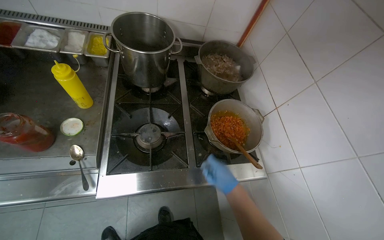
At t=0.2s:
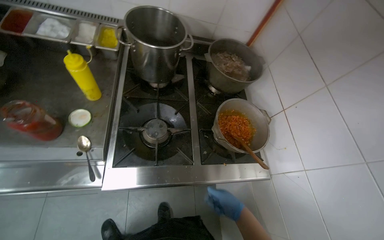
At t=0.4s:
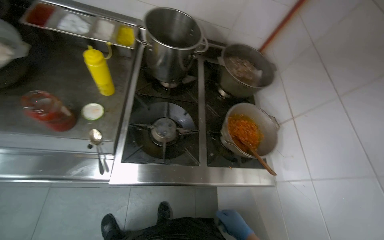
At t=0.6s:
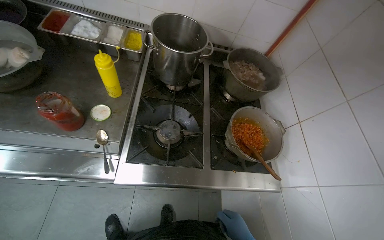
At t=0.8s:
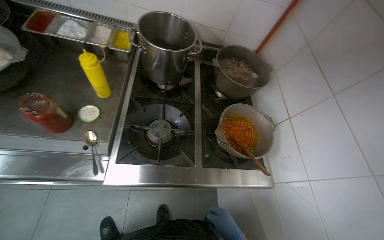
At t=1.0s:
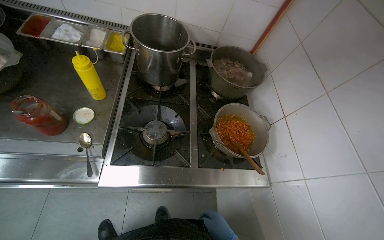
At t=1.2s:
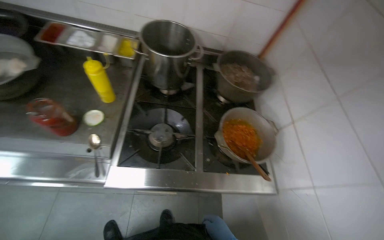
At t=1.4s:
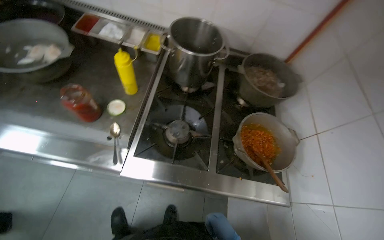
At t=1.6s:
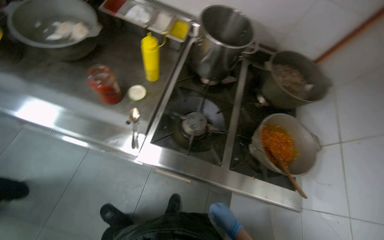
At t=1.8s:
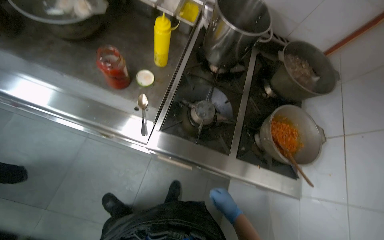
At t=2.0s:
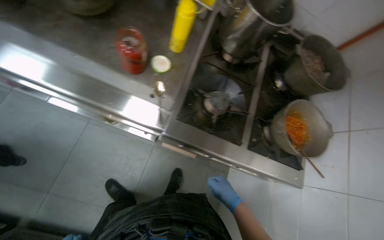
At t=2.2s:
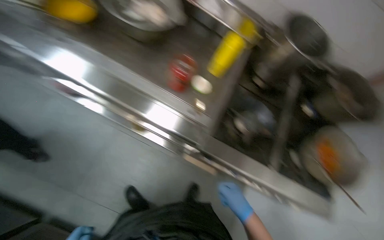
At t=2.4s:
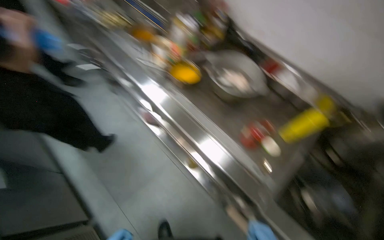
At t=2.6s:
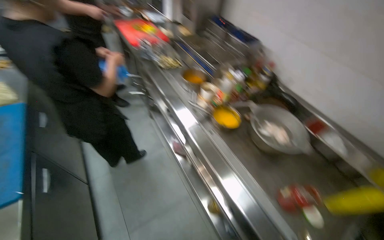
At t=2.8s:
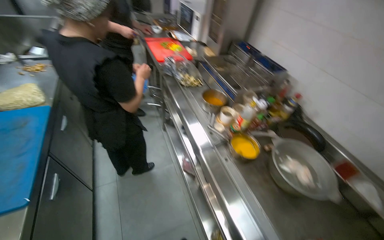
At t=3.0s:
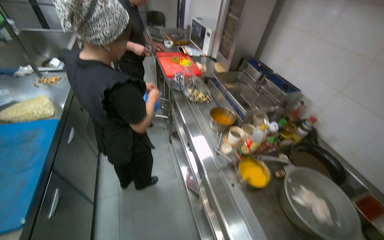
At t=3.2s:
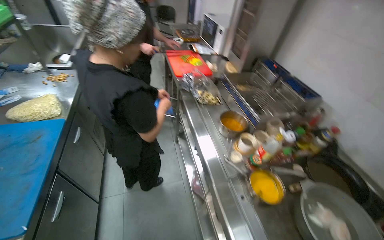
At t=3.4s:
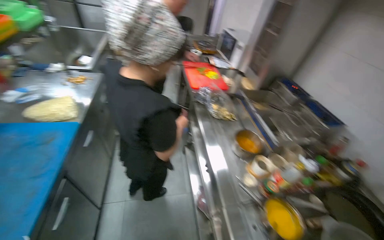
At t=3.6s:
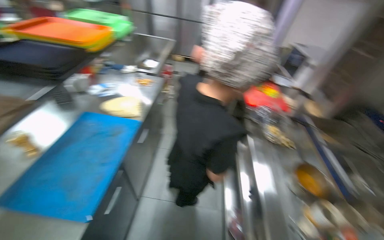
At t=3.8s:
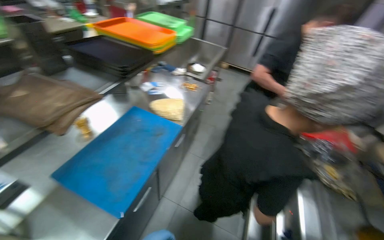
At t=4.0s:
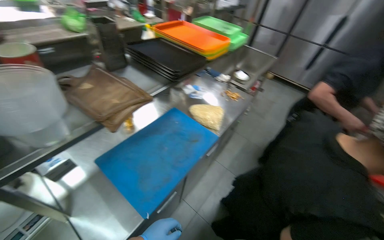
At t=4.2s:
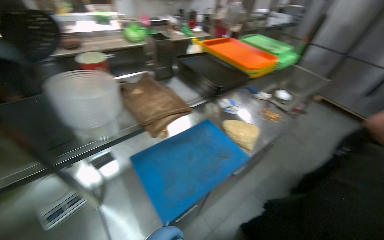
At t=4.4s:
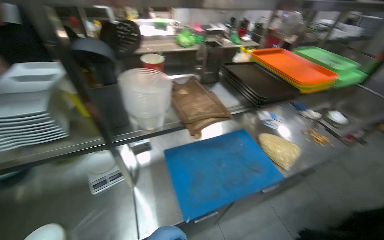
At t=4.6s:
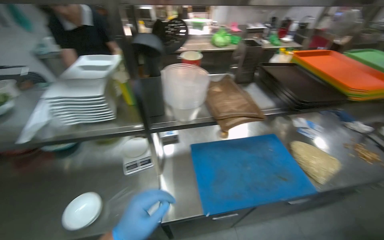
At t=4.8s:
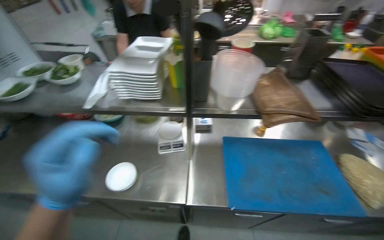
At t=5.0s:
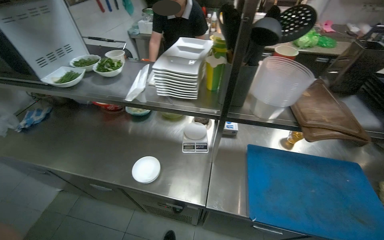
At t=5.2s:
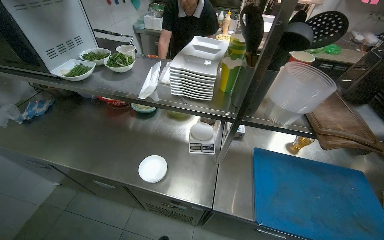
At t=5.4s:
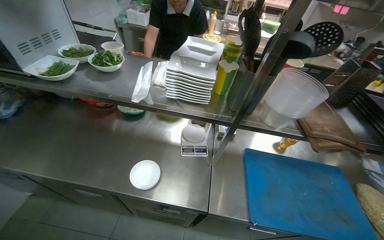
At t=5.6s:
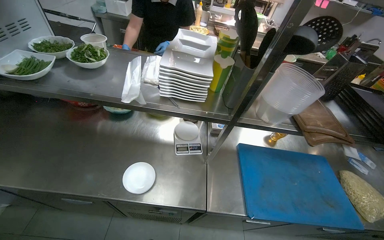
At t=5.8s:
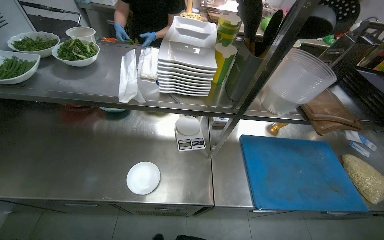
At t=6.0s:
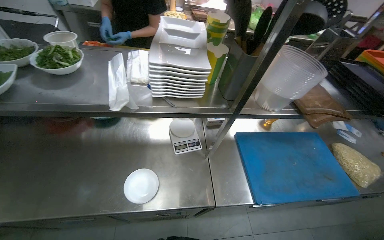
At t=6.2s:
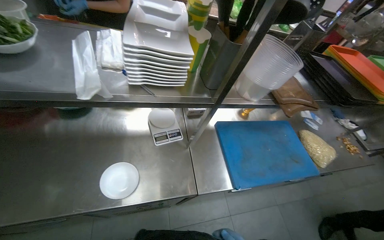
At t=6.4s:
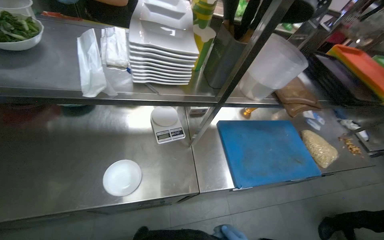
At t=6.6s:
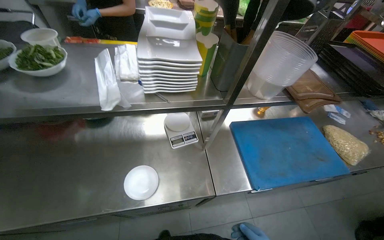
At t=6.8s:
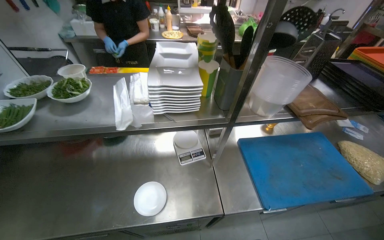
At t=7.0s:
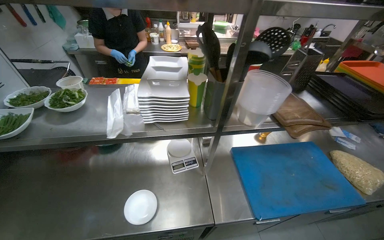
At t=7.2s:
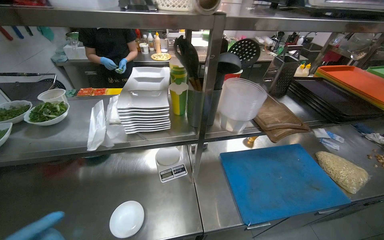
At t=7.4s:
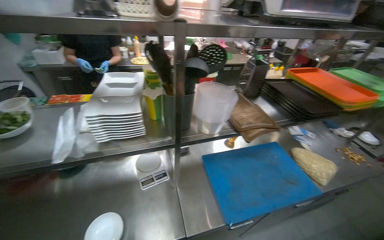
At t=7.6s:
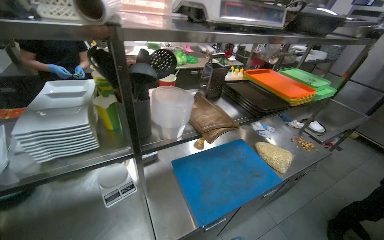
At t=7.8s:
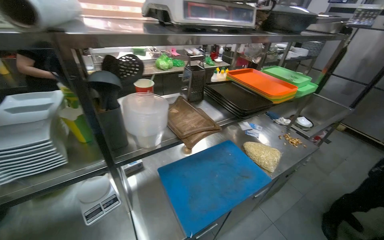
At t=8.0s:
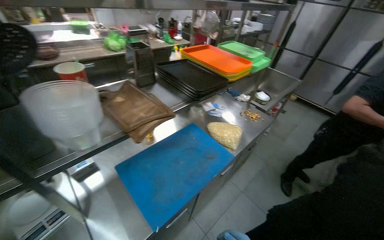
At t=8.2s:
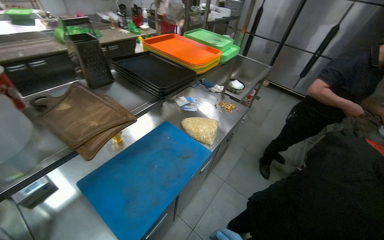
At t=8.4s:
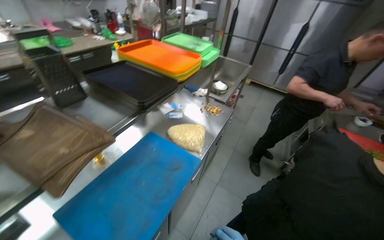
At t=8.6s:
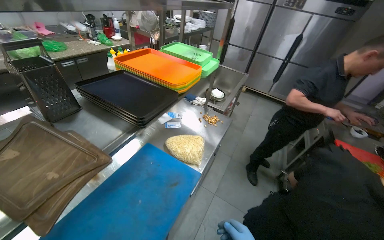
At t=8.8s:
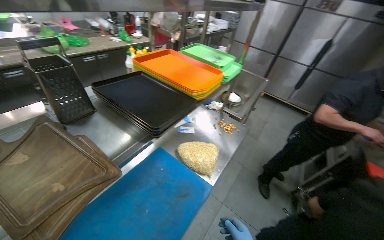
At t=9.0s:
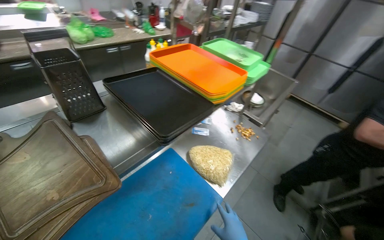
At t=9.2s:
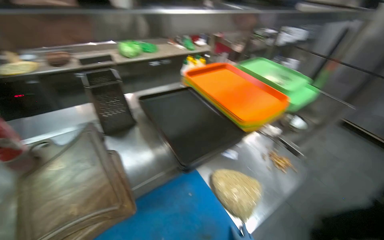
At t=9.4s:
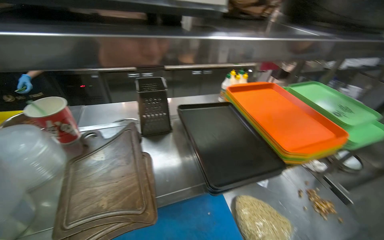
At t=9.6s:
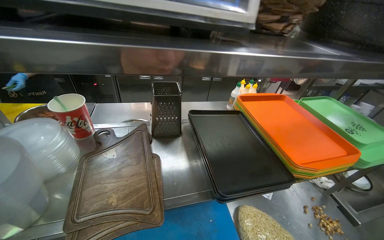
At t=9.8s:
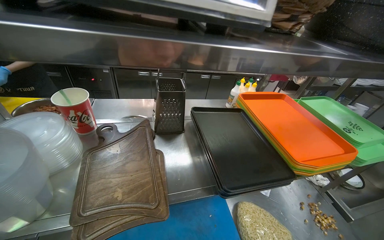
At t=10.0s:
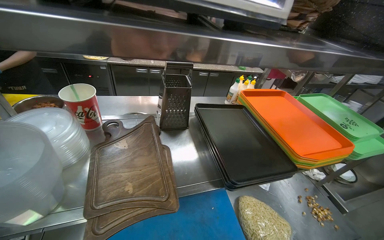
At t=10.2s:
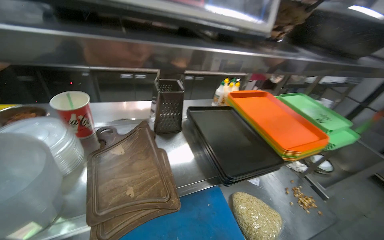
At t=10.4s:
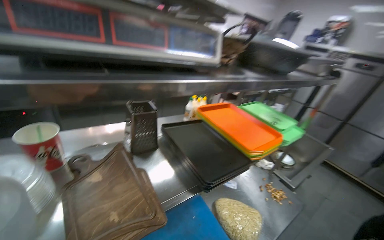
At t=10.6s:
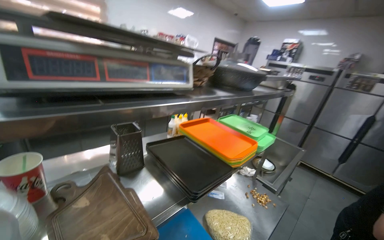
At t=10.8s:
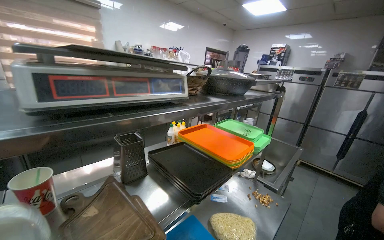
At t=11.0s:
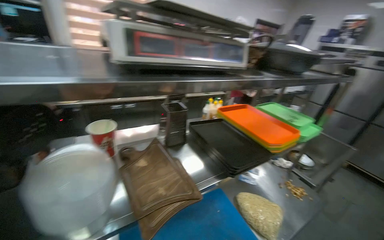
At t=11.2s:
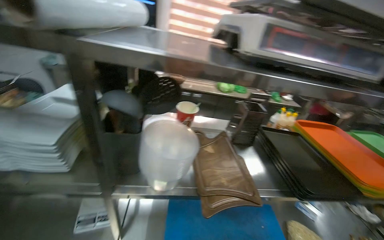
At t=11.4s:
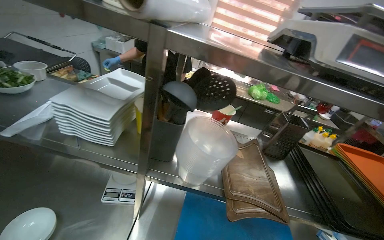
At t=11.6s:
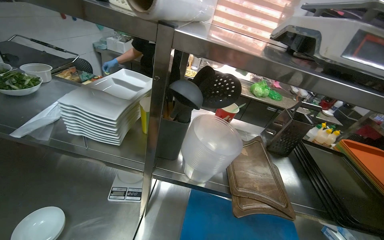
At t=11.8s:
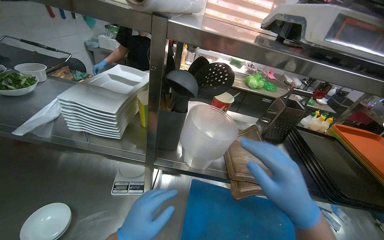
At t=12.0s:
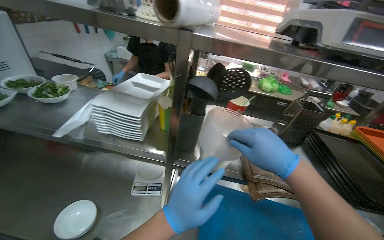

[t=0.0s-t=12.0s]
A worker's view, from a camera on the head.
Job: preparing food.
The whole recording: Organizing kitchen items. The worker organizes the kitchen items.
t=0.0s to t=1.6s: The wearer looks some 25 degrees further to the left.
t=1.6s to t=3.0s: The camera travels about 70 cm. The head turns to the left by approximately 55 degrees. The camera pitches upward, by roughly 30 degrees.
t=3.0s to t=4.4s: The head travels roughly 40 cm. The head turns to the left by about 85 degrees.
t=6.0s to t=7.6s: The head turns to the right by some 20 degrees.
t=7.6s to t=9.0s: The camera is carried approximately 50 cm. The head rotates roughly 20 degrees to the right.
t=9.0s to t=10.4s: The view tilts about 15 degrees upward.
t=10.4s to t=12.0s: The wearer looks roughly 40 degrees further to the left.

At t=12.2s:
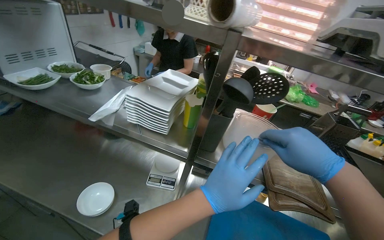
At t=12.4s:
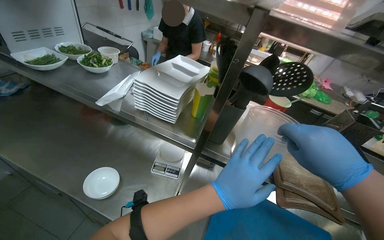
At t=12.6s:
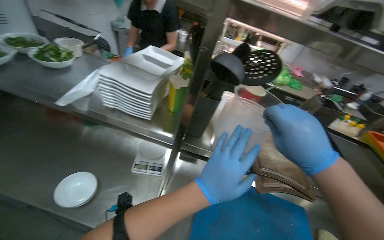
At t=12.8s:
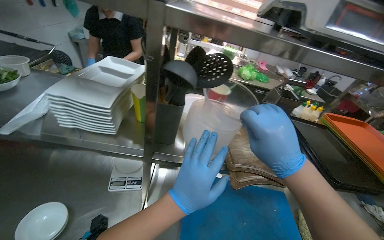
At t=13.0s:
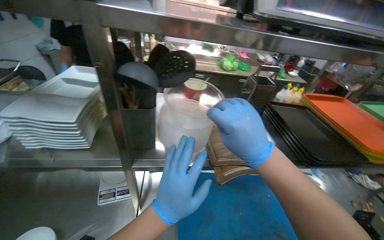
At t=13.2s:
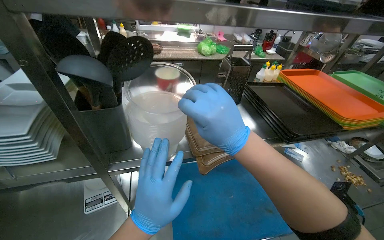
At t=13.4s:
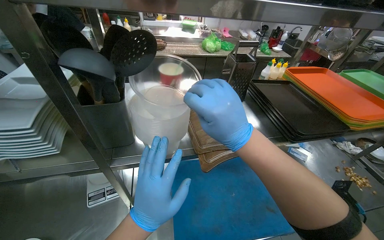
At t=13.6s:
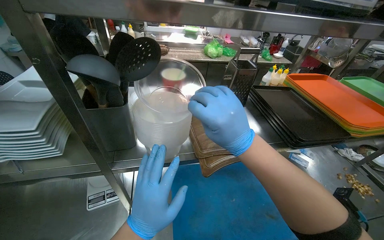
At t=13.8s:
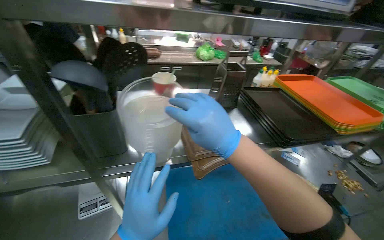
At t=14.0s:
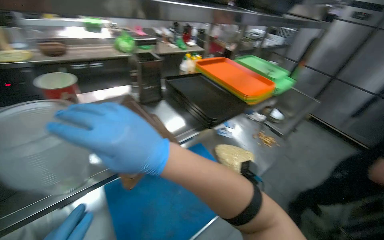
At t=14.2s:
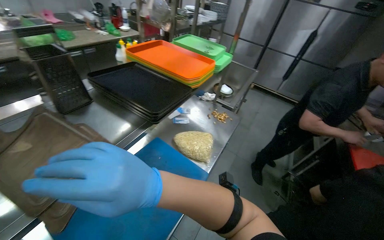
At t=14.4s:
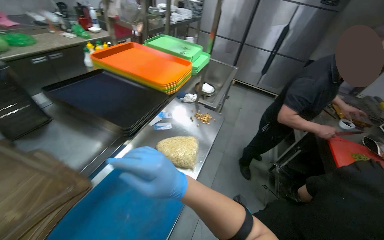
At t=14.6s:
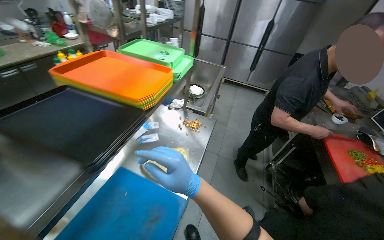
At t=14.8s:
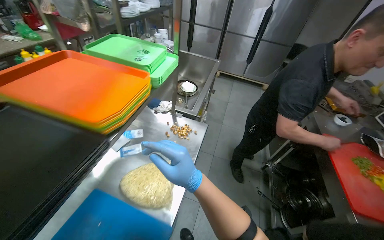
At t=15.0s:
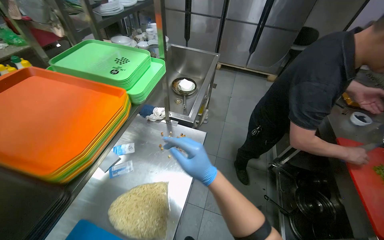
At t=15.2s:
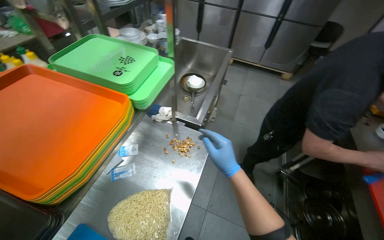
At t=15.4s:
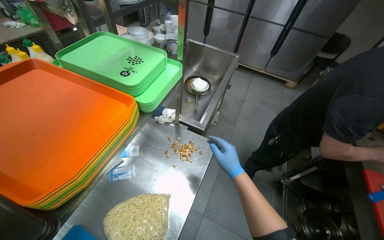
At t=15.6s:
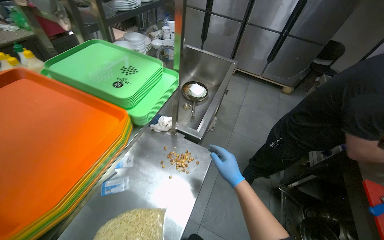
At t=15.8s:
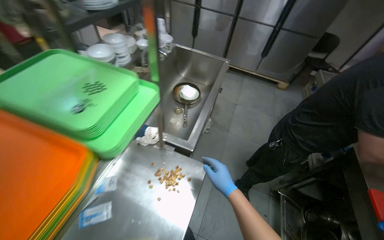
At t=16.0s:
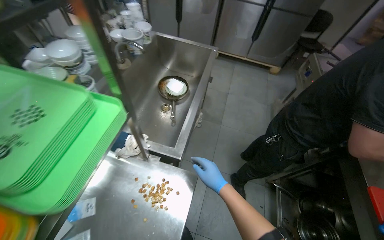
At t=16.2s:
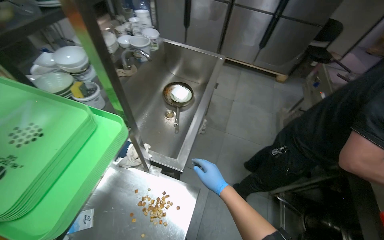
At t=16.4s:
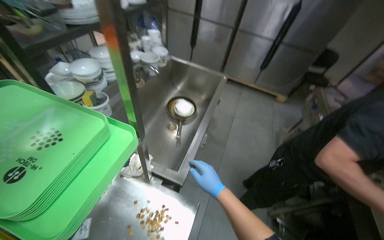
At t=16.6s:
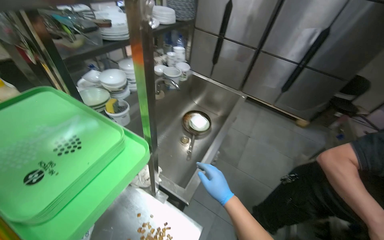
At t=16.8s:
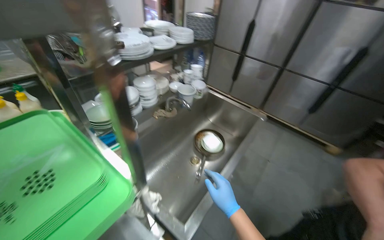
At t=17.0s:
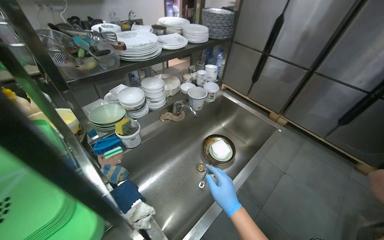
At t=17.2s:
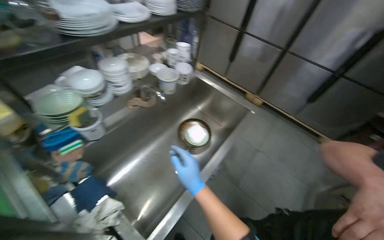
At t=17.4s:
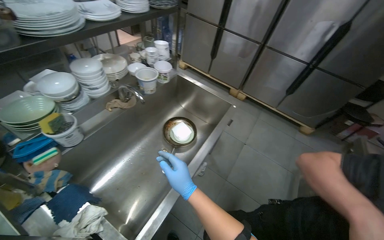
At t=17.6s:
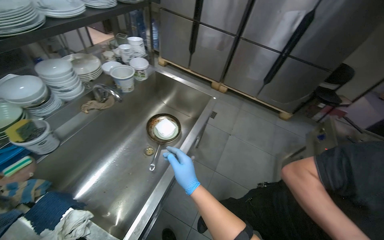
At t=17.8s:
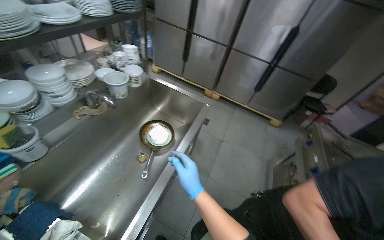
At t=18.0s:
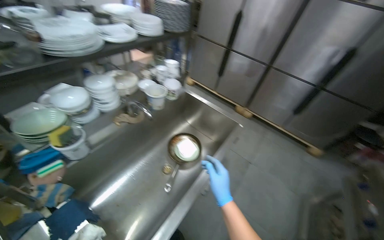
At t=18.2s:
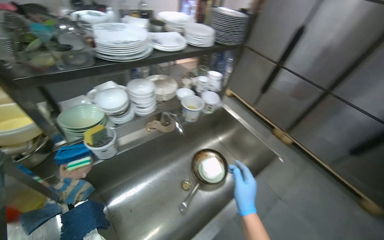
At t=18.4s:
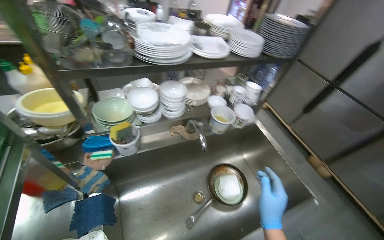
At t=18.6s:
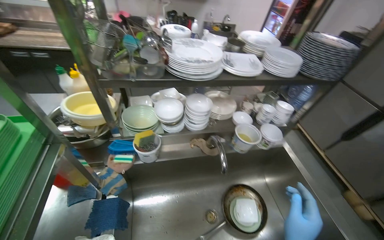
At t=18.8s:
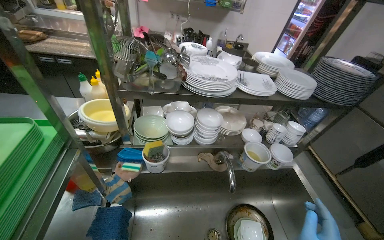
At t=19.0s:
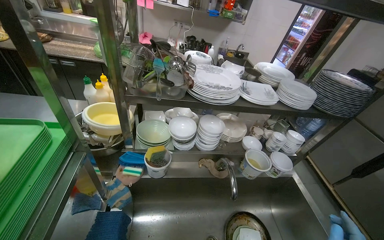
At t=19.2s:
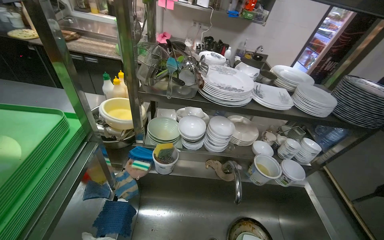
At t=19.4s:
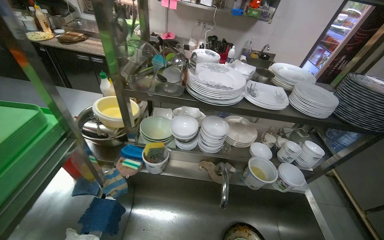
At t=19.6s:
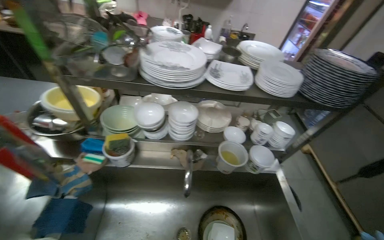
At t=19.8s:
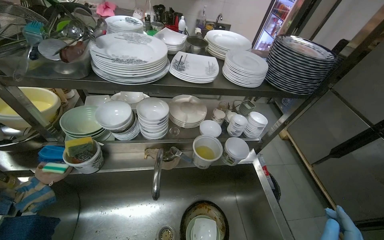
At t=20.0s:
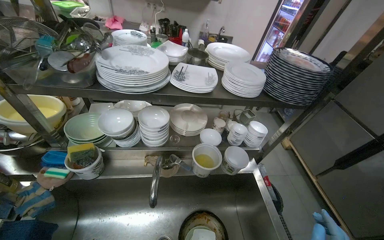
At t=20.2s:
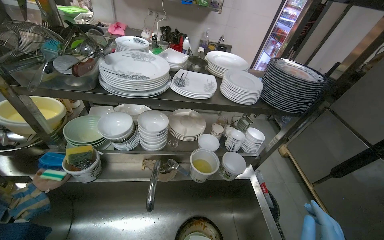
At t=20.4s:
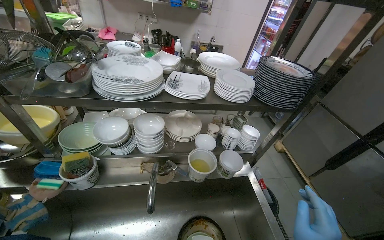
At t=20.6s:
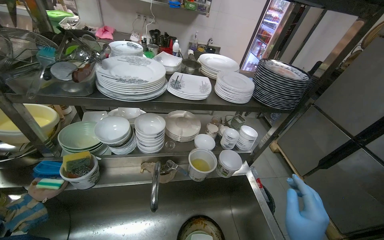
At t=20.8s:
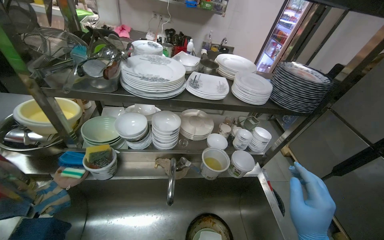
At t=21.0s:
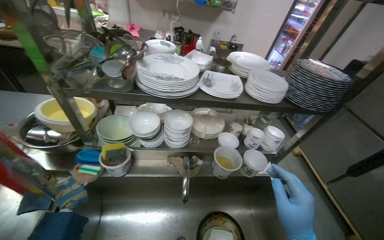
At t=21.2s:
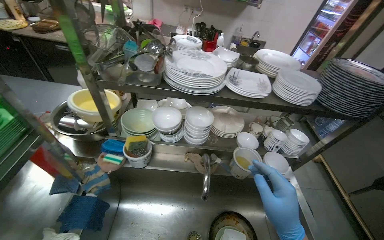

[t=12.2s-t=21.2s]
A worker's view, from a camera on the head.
Job: preparing food.
The whole recording: Organizing kitchen items. The worker organizes the kitchen items.
t=12.2s to t=13.8s: The head rotates approximately 30 degrees to the right.
t=13.8s to t=15.2s: The head travels about 70 cm. The head turns to the right by about 55 degrees. The camera pitches downward, by roughly 20 degrees.
t=16.6s to t=18.2s: The camera is carried about 40 cm. The wearer's head swings about 20 degrees to the left.
t=18.2s to t=19.8s: The head rotates some 30 degrees to the left.
